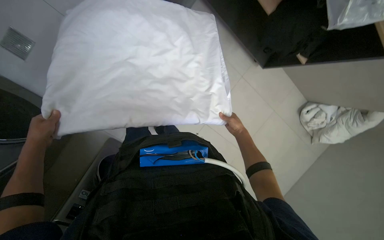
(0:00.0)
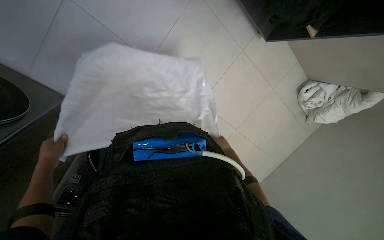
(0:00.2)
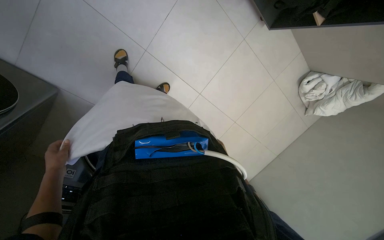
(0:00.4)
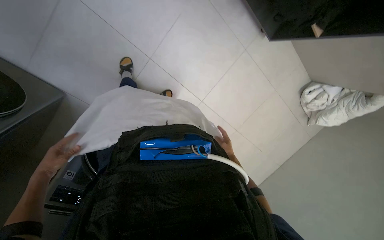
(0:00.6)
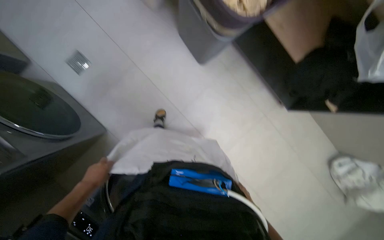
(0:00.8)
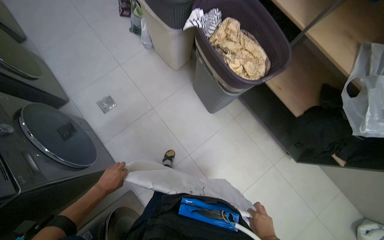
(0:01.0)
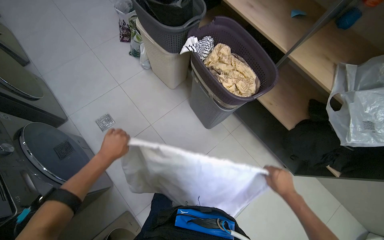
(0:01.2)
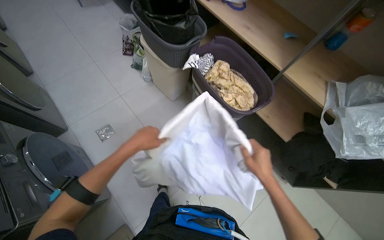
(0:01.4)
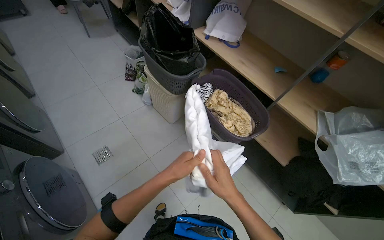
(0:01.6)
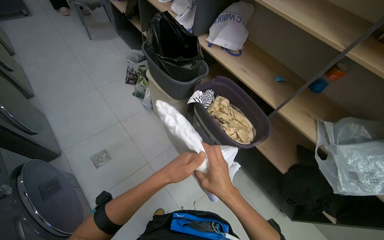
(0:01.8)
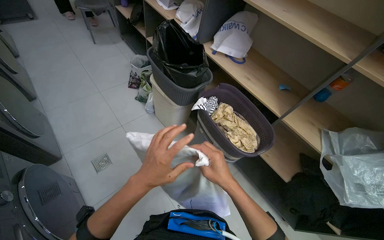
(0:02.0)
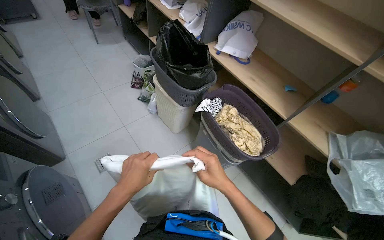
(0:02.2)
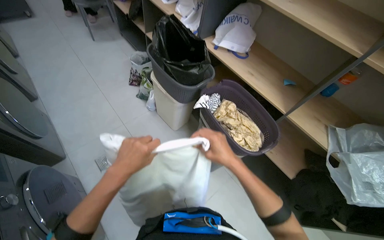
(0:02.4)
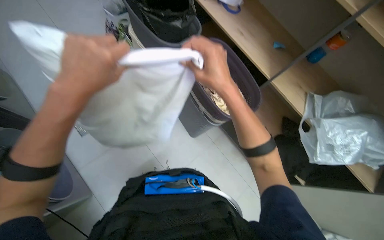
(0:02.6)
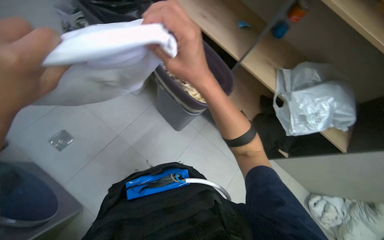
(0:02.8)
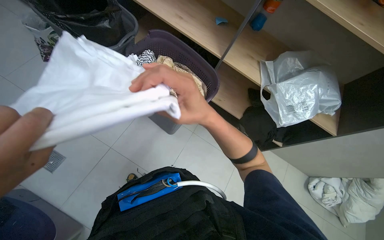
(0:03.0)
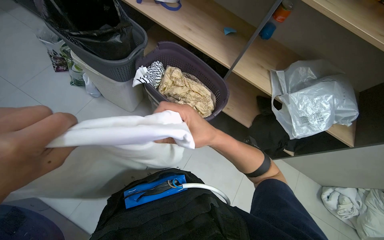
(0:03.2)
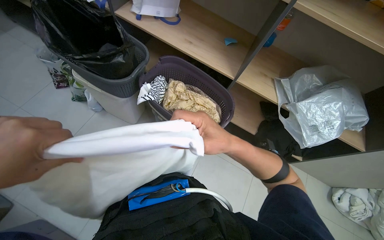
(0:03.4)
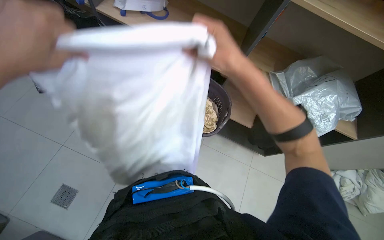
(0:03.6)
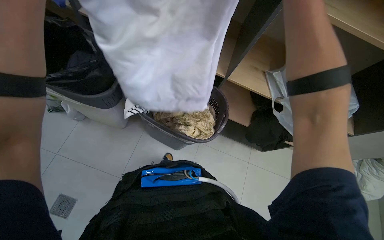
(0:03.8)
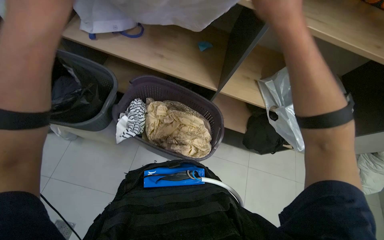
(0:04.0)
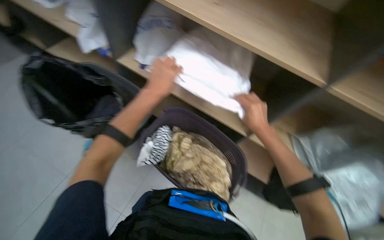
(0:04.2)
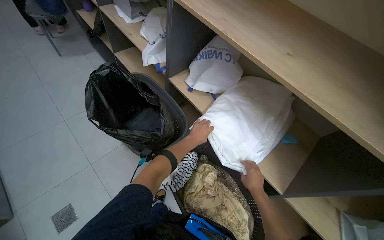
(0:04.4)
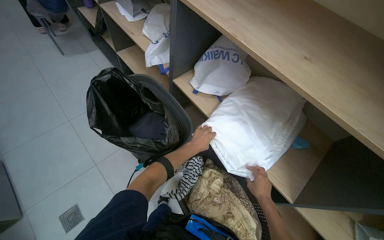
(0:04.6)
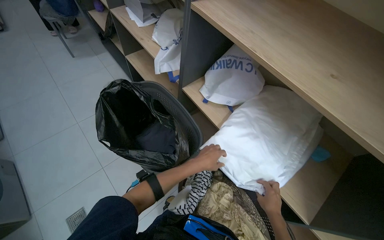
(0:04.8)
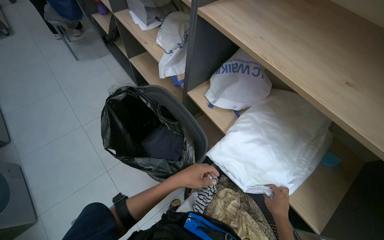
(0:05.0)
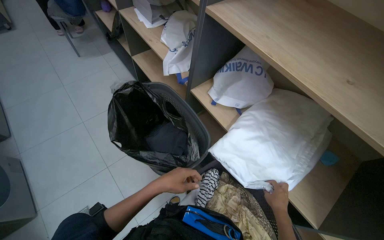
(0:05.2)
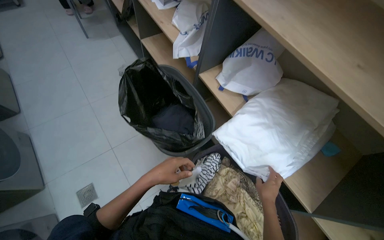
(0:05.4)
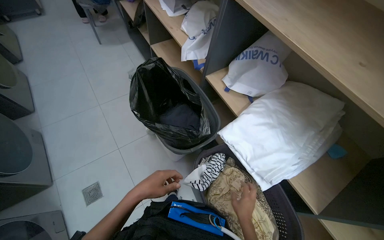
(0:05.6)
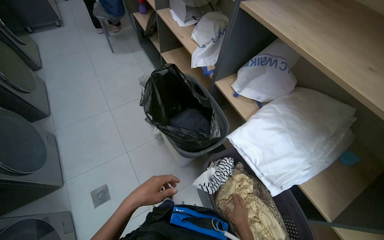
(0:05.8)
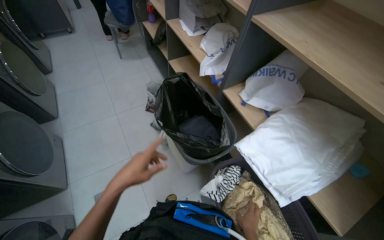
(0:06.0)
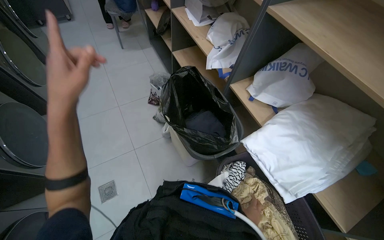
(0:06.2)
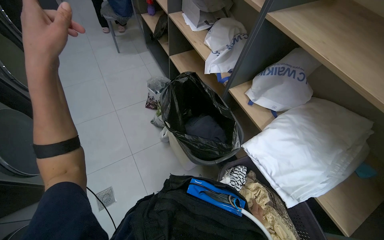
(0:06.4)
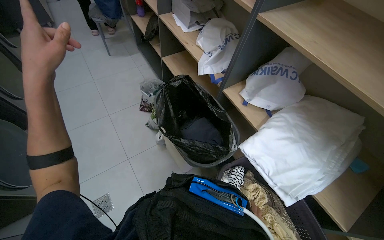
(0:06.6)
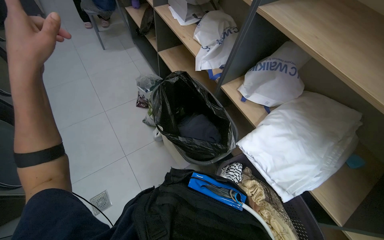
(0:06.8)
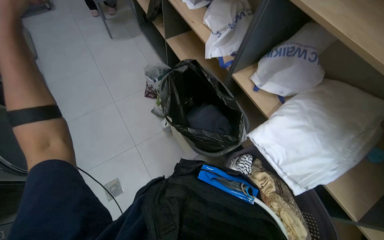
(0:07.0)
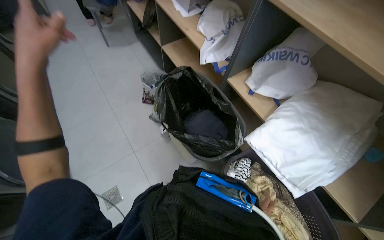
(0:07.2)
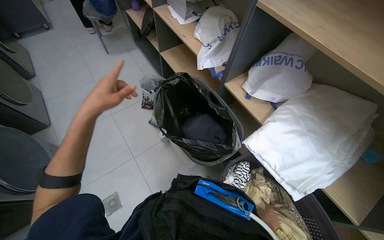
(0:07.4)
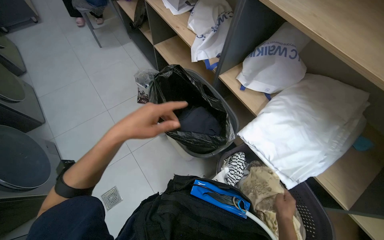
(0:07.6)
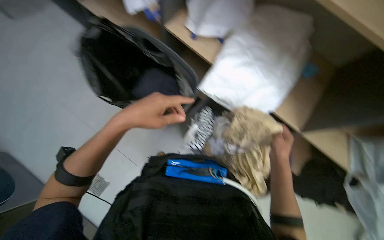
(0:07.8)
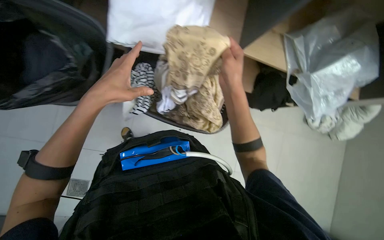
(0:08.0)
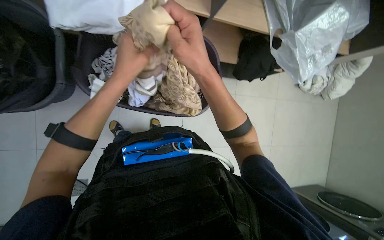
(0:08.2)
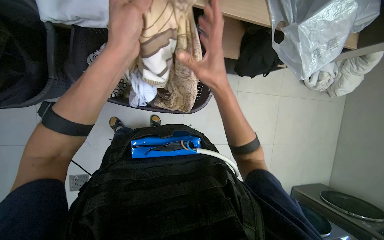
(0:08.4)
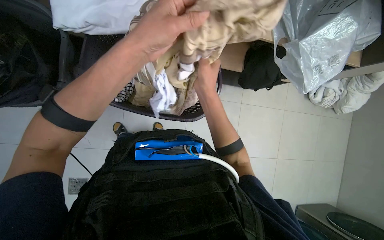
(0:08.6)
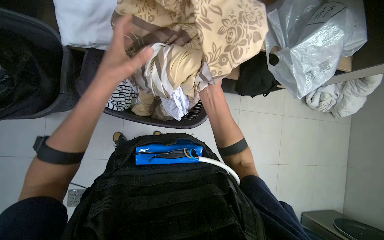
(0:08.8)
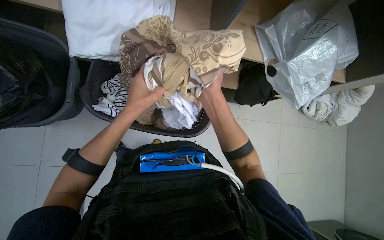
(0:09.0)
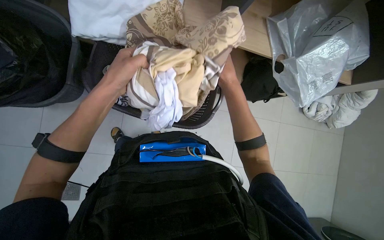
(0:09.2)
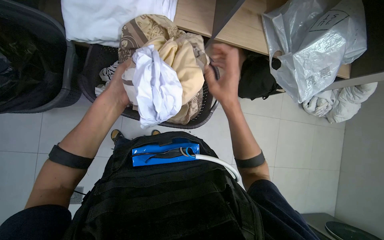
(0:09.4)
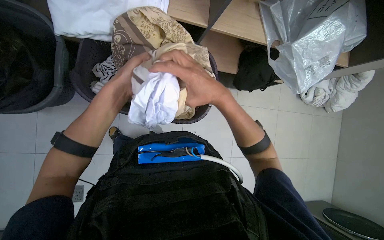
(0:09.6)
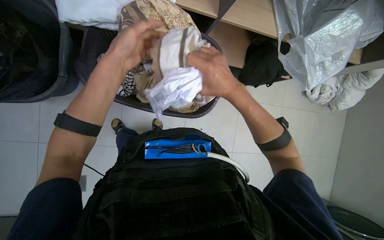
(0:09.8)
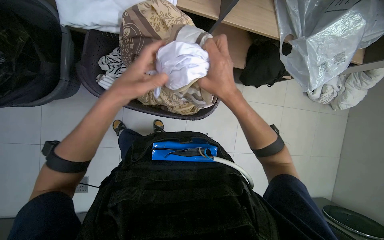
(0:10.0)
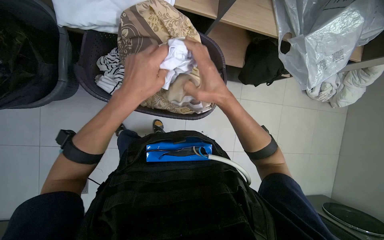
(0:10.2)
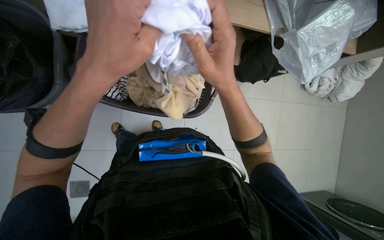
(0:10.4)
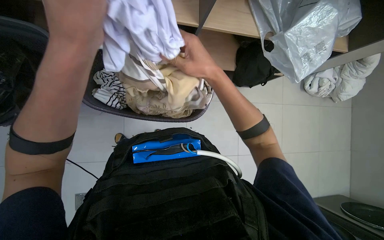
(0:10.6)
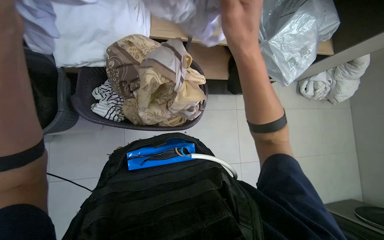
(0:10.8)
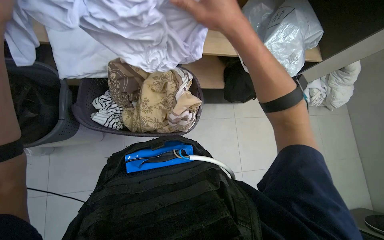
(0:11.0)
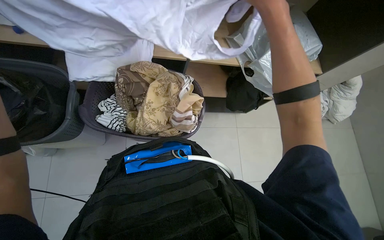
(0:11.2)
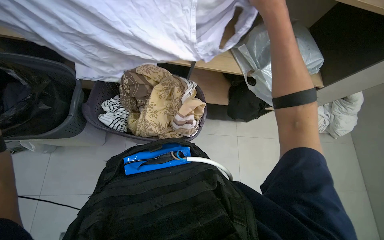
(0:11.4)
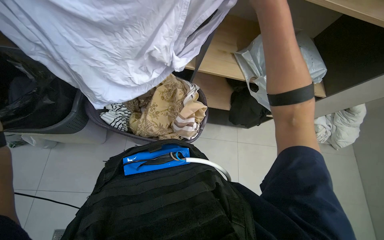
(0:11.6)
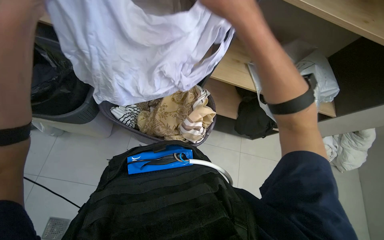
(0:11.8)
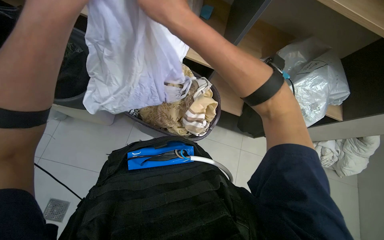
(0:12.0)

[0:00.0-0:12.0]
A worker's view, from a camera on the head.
Job: managing laundry.
The whole recording: Folding and organizing laundry items. The worker picks various laundry items from a basket, shakes them out, folds them, and places them onto a shelf.
0:00.0 to 0:01.6: The wearer looks approximately 45 degrees further upward.
0:01.6 to 0:03.0: The head rotates roughly 20 degrees to the right. The view tips downward by some 15 degrees.
0:03.0 to 0:04.4: The wearer looks approximately 30 degrees further to the left. The view tilts some 30 degrees upward.
0:04.4 to 0:06.0: The right hand shifts some 10 cm down the picture. Meanwhile the left hand is displaced to the left and nearer to the camera by about 40 cm.
0:06.0 to 0:07.6: The left hand moves up the picture, about 20 cm.
0:09.0 to 0:10.4: The left hand travels nearer to the camera by about 10 cm.
0:10.4 to 0:12.0: The wearer looks roughly 20 degrees further upward.

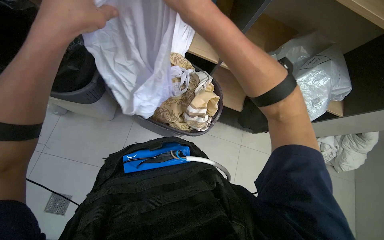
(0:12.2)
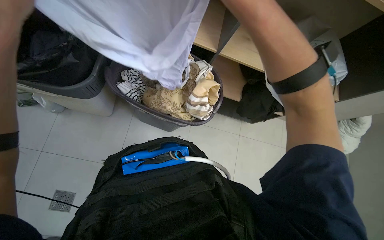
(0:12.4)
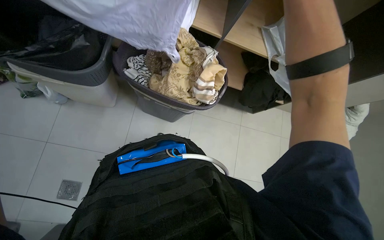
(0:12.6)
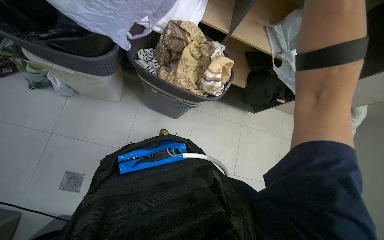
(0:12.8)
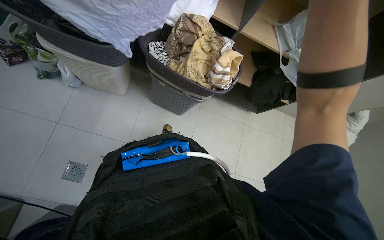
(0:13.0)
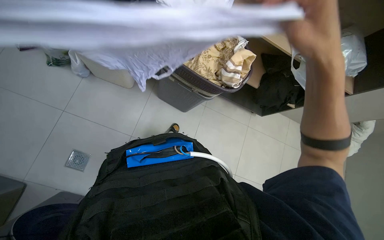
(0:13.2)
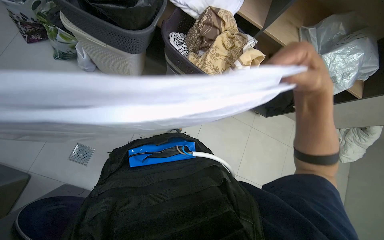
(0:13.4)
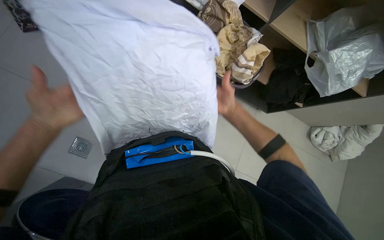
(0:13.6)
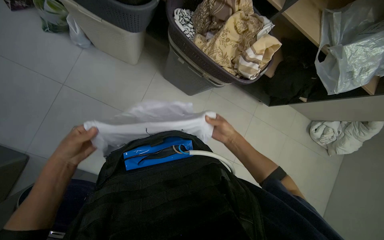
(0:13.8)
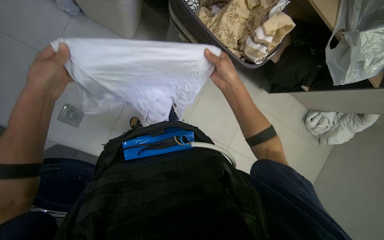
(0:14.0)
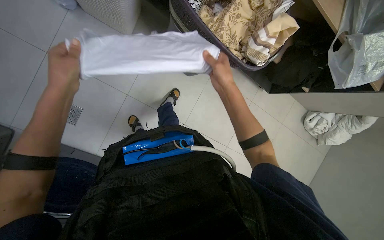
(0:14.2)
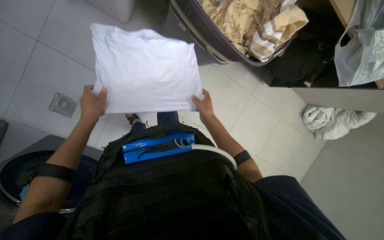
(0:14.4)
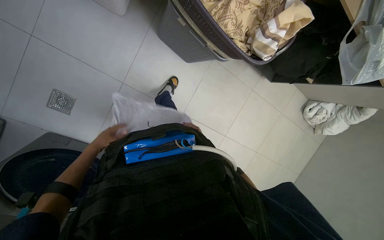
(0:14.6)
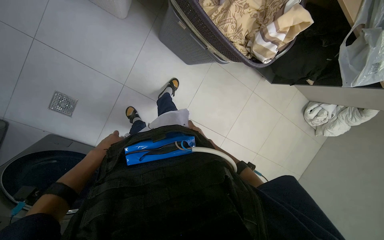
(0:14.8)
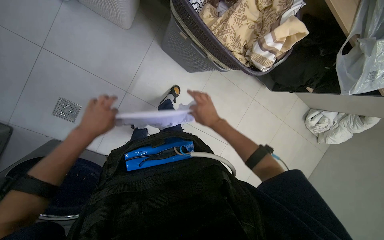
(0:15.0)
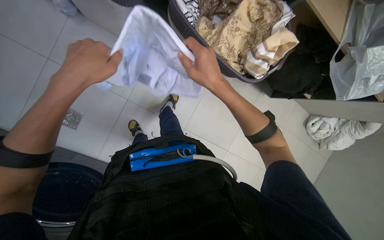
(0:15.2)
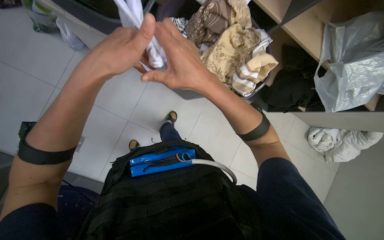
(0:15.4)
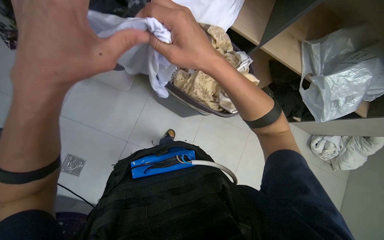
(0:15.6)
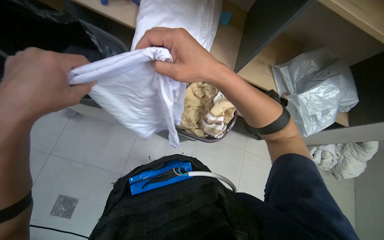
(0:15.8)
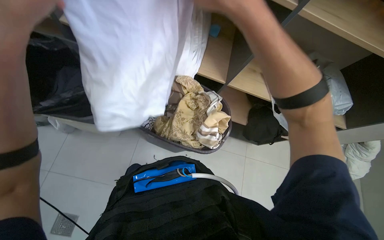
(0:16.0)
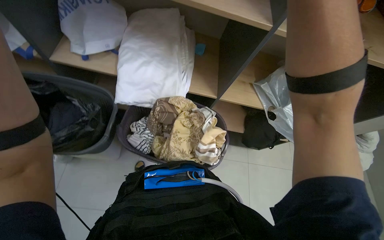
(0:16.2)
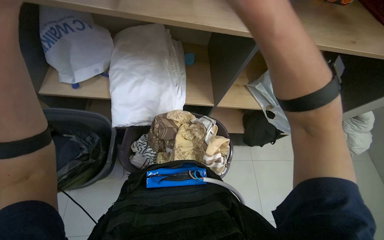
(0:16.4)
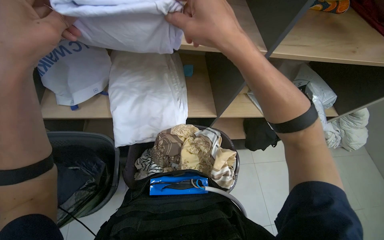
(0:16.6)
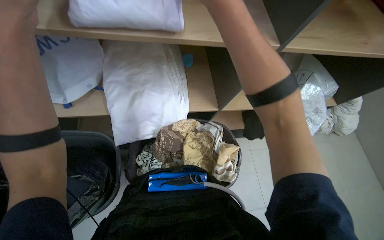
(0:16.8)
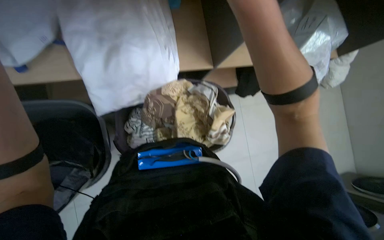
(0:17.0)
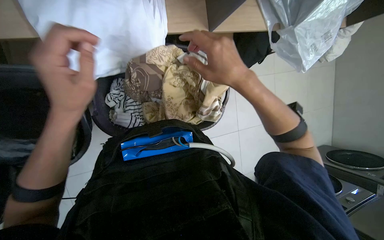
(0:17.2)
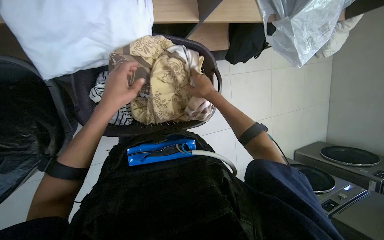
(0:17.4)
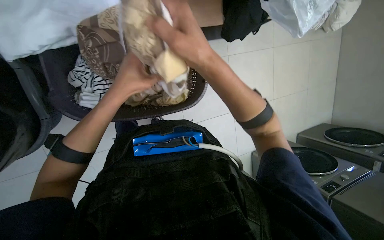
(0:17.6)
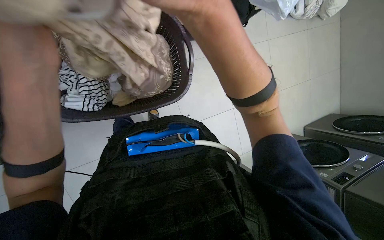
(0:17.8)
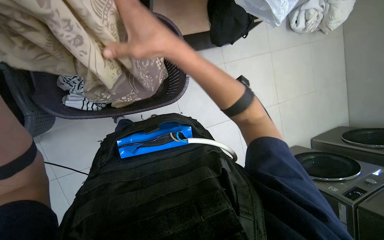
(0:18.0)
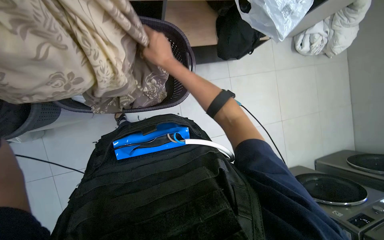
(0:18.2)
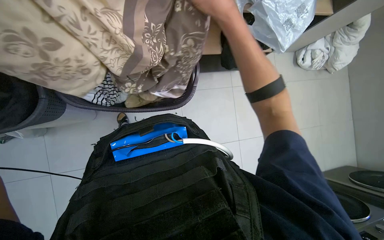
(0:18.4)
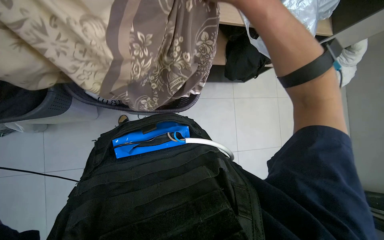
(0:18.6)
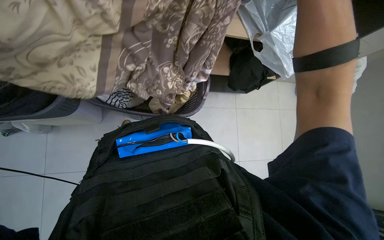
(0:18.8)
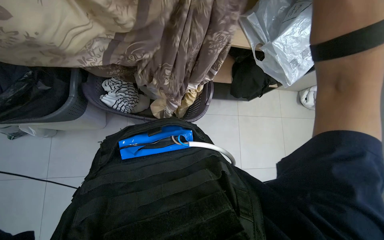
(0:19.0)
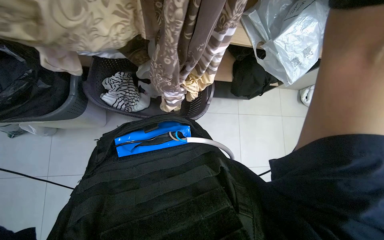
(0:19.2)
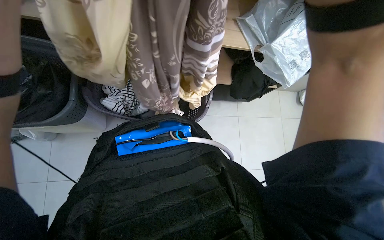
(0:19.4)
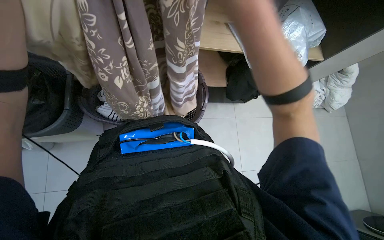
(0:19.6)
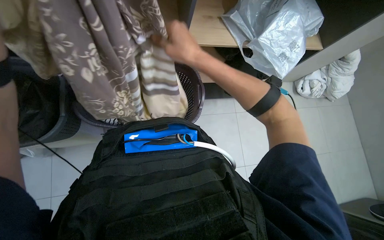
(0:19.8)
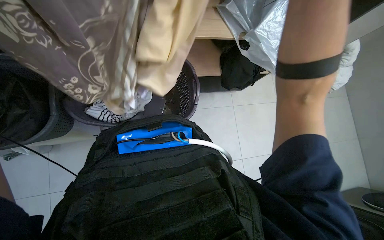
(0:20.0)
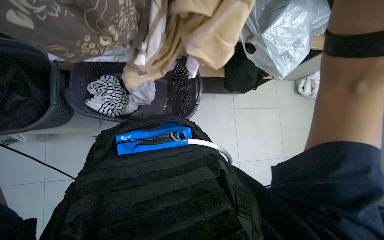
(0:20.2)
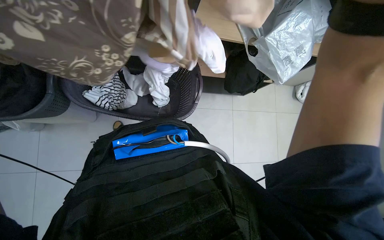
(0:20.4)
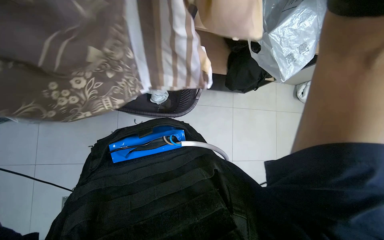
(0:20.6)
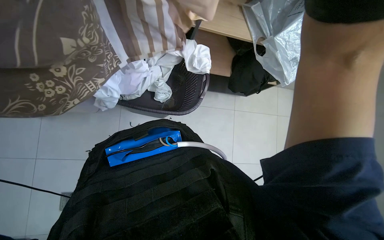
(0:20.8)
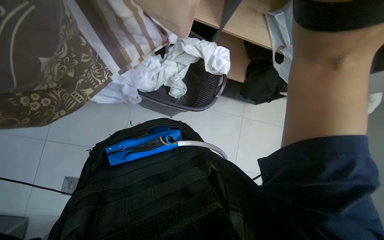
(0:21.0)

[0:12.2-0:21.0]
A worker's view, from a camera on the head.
Job: managing laundry.
The whole recording: Folding and organizing laundry items. The worker picks various laundry items from a basket, shakes them out, folds them, and places them onto a shelf.
0:12.2 to 0:13.6: The head rotates some 15 degrees to the left. The wearer looks some 25 degrees further downward.
0:13.6 to 0:15.2: The view tips downward by some 15 degrees. The right hand moves nearer and farther over roughly 35 cm, changing direction 3 times.
0:15.2 to 0:16.6: The camera pitches upward, by roughly 35 degrees. Everything in view rotates approximately 35 degrees counterclockwise.
0:16.6 to 0:18.0: The camera pitches downward, by some 35 degrees.
0:18.0 to 0:19.6: The view tips upward by about 20 degrees.
0:19.6 to 0:21.0: The view tilts some 10 degrees downward.
